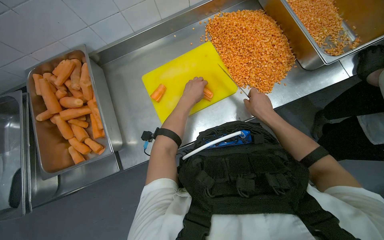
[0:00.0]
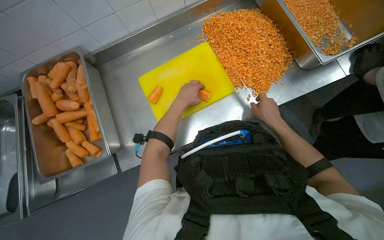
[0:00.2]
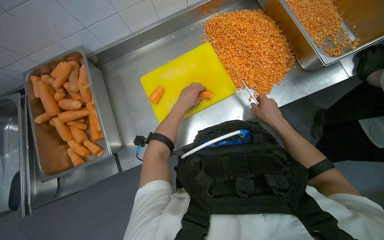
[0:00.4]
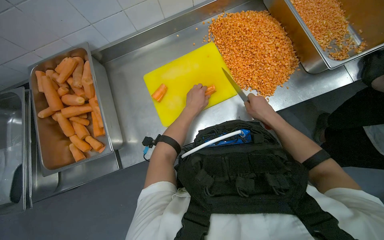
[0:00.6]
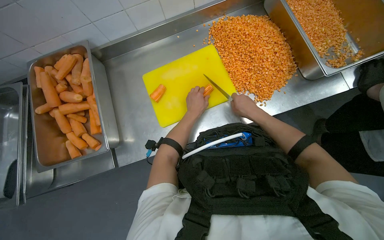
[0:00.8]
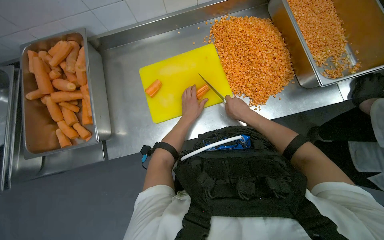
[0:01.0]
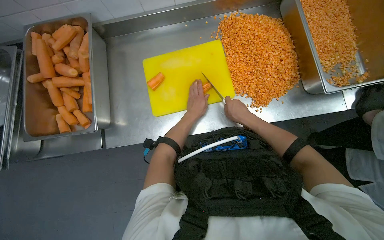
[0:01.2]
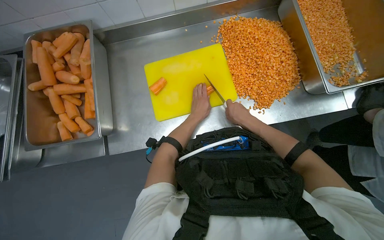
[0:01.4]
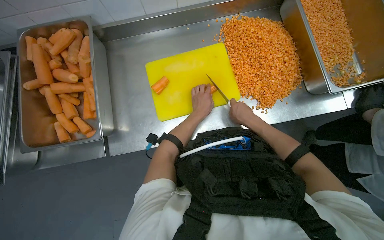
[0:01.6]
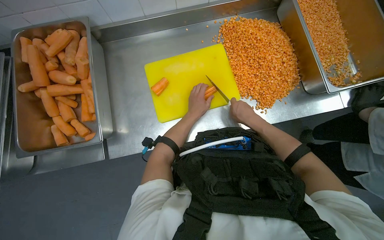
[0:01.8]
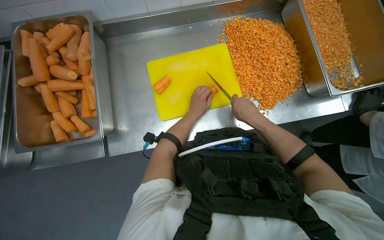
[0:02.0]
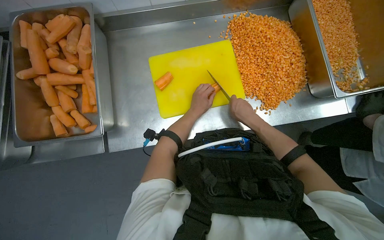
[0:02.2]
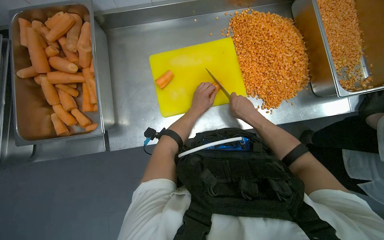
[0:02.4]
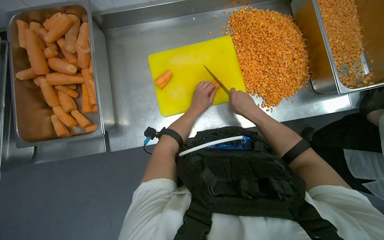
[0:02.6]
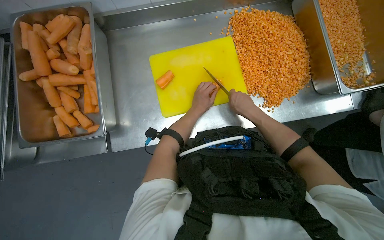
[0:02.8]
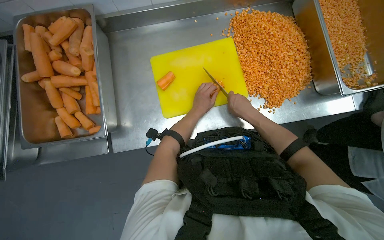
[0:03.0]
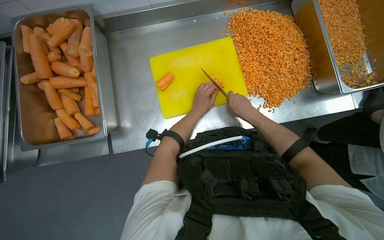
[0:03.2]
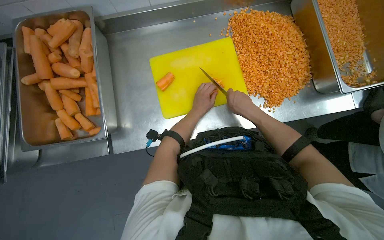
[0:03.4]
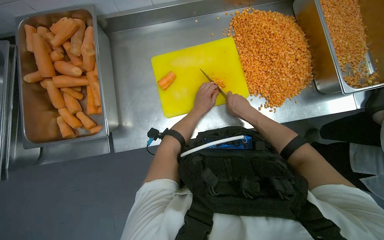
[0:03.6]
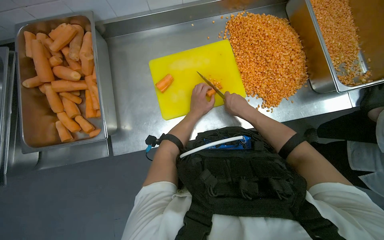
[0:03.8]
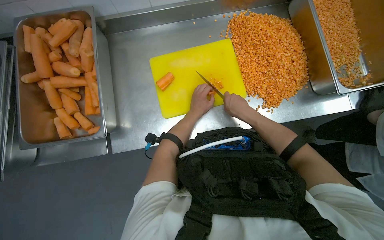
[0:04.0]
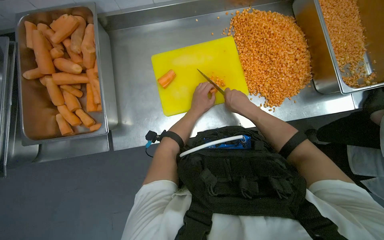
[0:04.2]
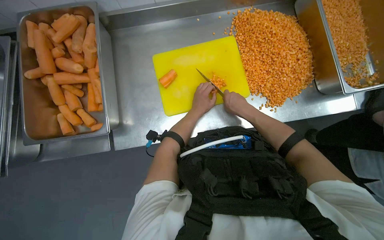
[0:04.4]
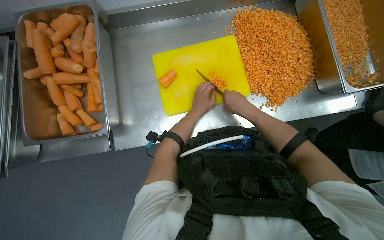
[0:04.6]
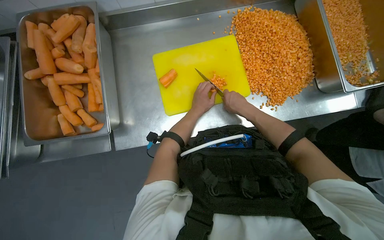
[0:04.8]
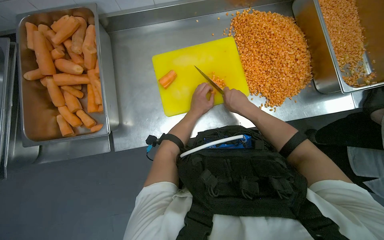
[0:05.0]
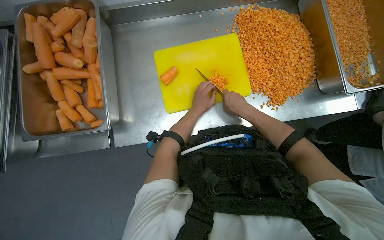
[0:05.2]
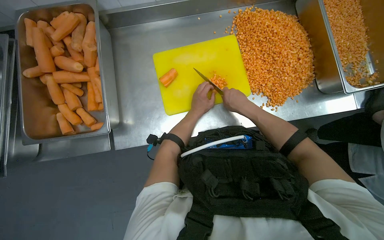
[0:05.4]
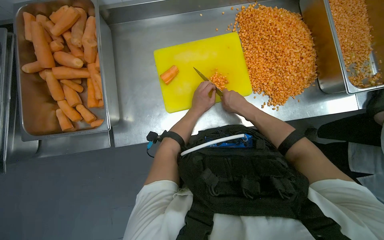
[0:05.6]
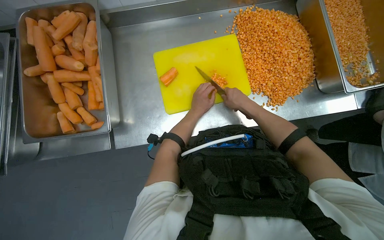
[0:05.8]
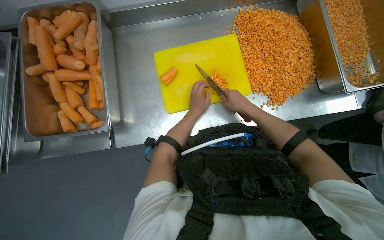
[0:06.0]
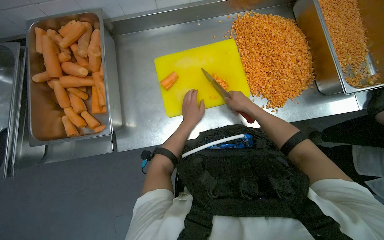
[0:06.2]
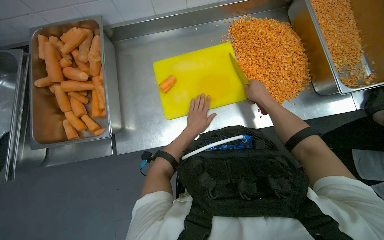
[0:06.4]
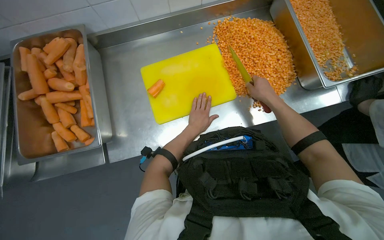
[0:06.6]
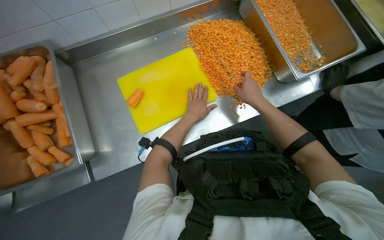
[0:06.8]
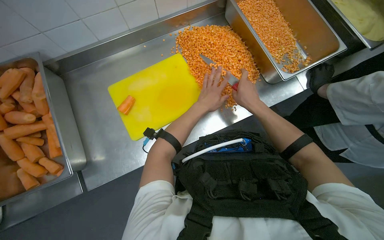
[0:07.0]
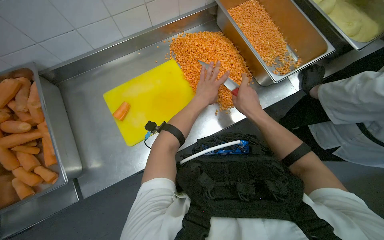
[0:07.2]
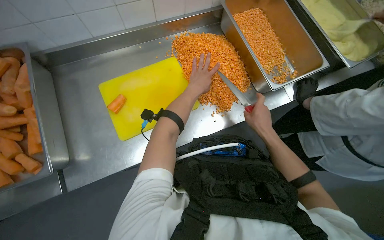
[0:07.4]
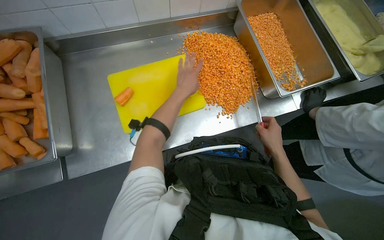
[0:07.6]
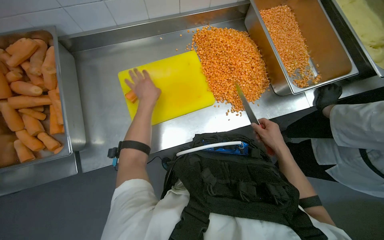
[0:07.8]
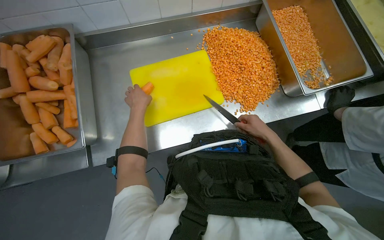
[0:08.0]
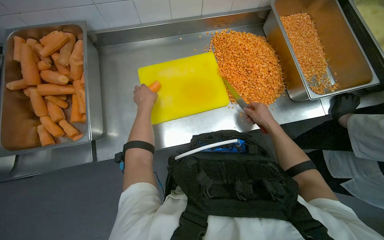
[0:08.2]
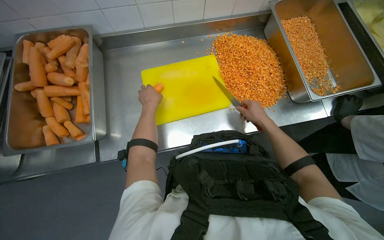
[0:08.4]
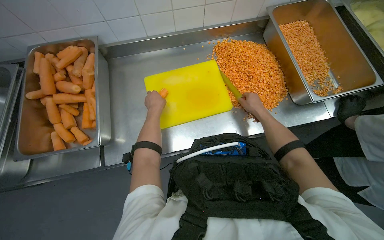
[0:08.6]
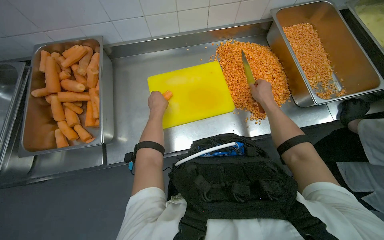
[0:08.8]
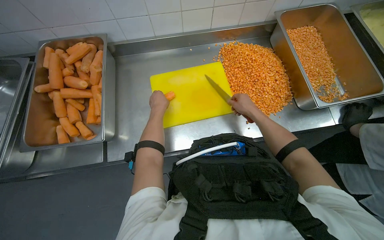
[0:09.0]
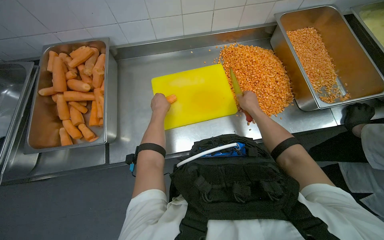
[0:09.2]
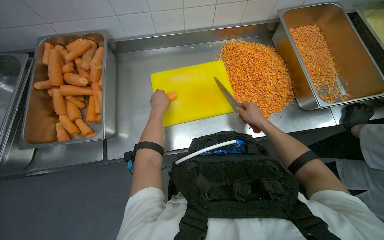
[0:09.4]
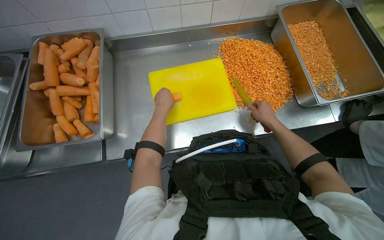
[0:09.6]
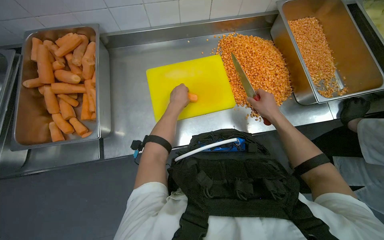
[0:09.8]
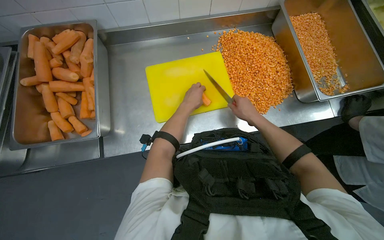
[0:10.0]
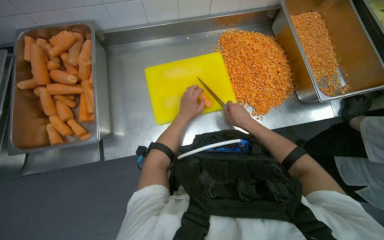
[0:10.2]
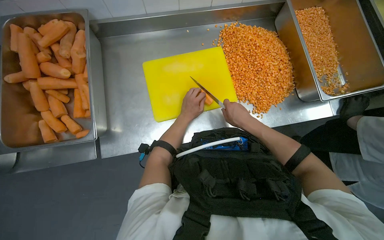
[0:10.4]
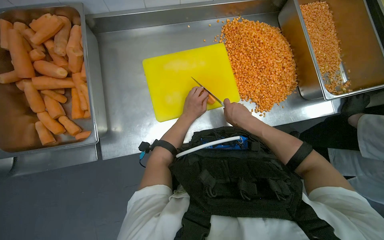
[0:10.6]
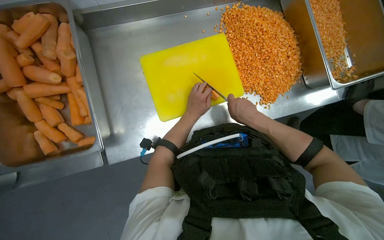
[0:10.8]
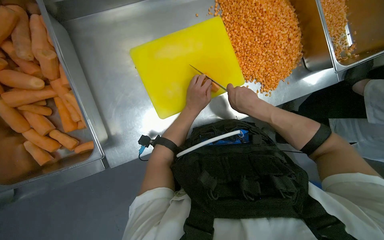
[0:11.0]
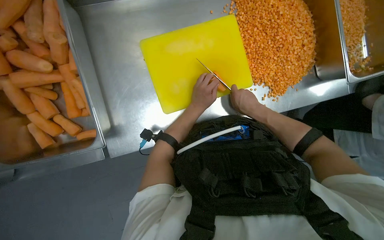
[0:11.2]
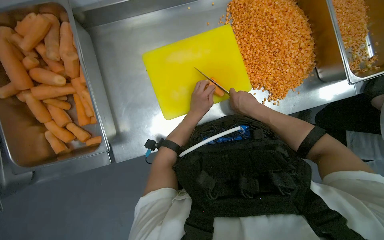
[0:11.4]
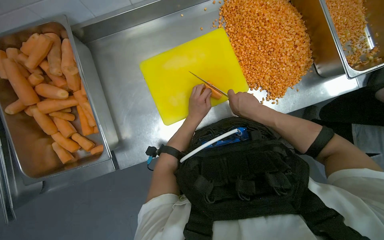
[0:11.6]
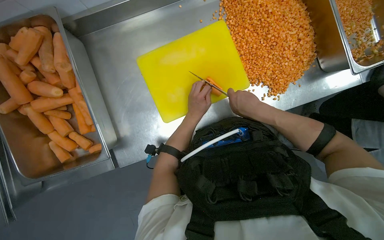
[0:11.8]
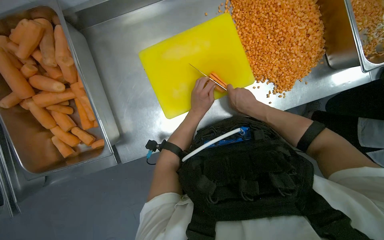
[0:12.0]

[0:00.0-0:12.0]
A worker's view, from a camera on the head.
Job: preparing food.
The whole recording: Dicing carrots on cutting board. The worker dices carrots on a yellow cutting board and pushes them into a metal tray.
0:00.0 to 0:01.6: The left hand travels farther from the camera by approximately 10 cm.
0:01.6 to 0:06.0: The hands make small movements and keep their place.
0:06.0 to 0:07.6: The right hand is displaced to the right by some 30 cm, while the left hand moves up the picture, some 15 cm.
0:07.6 to 0:09.0: The left hand heads to the left, covering approximately 25 cm, while the right hand goes approximately 25 cm up the picture and to the left.
0:09.0 to 0:10.4: The left hand shifts approximately 10 cm to the right.
0:10.4 to 0:12.0: The view tips downward by some 15 degrees.

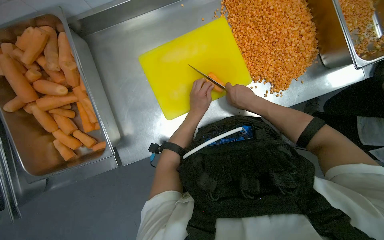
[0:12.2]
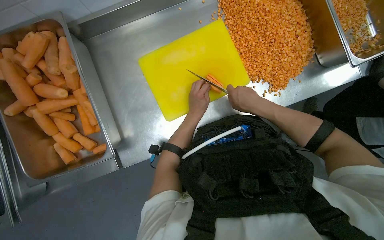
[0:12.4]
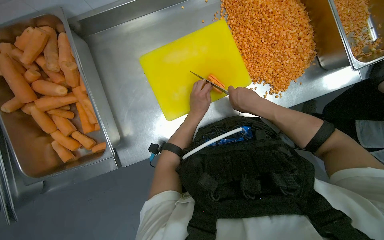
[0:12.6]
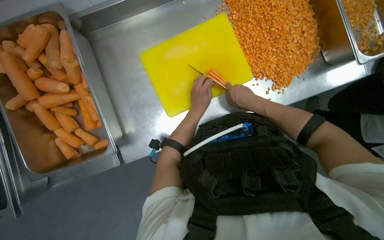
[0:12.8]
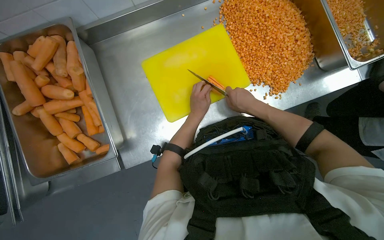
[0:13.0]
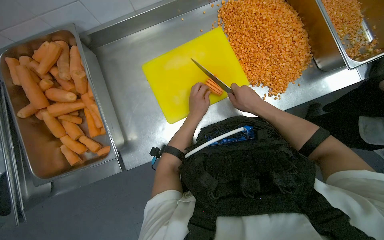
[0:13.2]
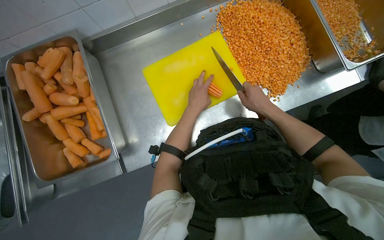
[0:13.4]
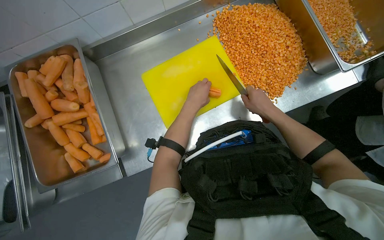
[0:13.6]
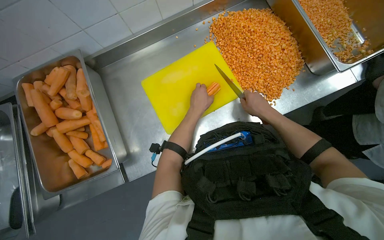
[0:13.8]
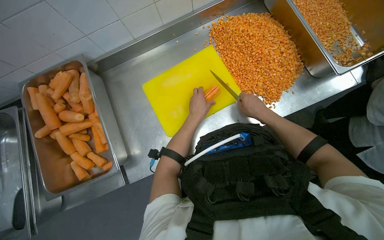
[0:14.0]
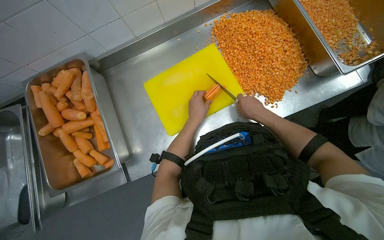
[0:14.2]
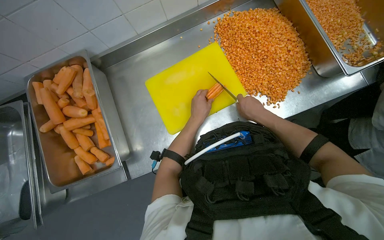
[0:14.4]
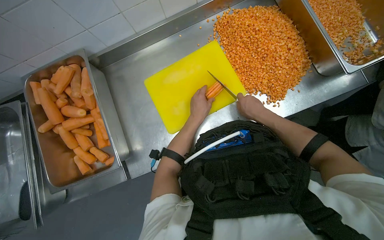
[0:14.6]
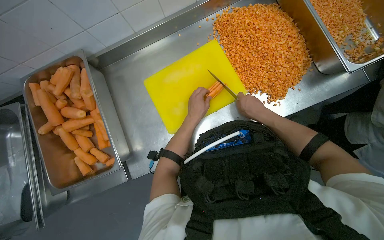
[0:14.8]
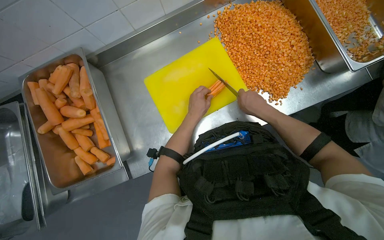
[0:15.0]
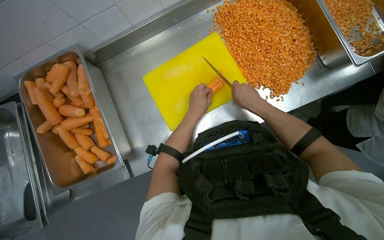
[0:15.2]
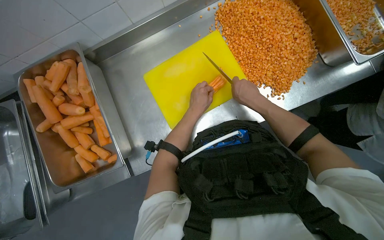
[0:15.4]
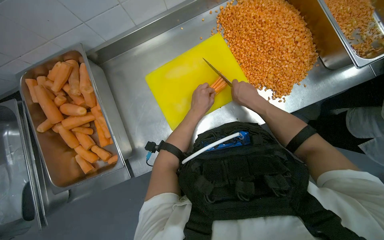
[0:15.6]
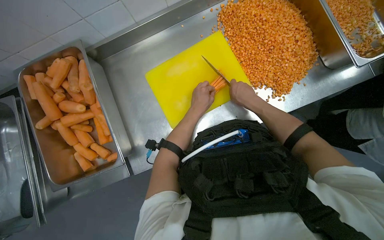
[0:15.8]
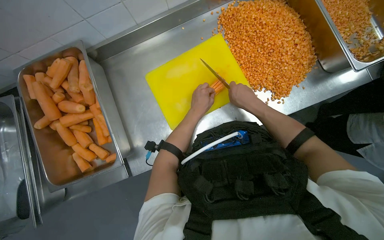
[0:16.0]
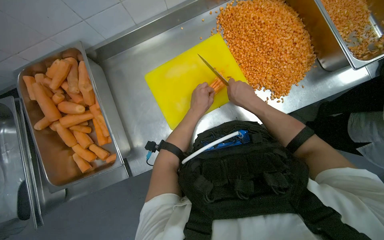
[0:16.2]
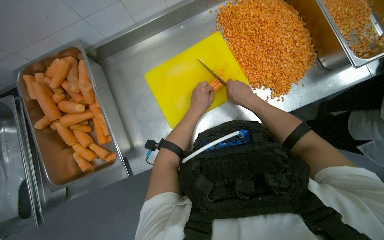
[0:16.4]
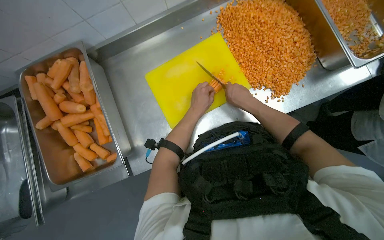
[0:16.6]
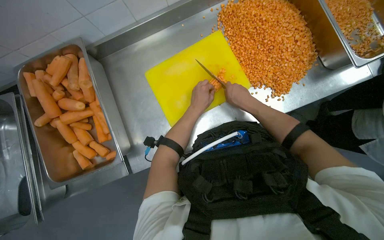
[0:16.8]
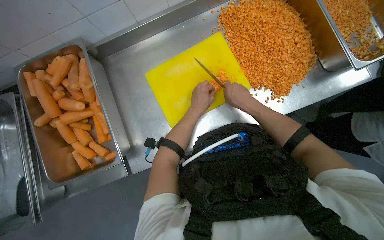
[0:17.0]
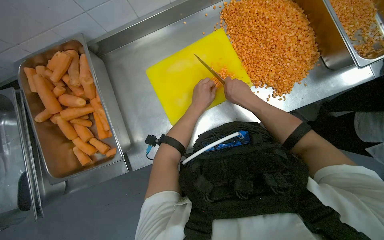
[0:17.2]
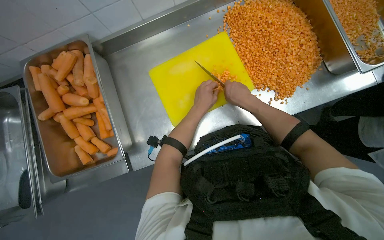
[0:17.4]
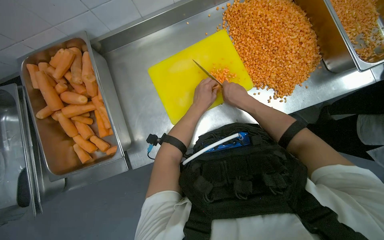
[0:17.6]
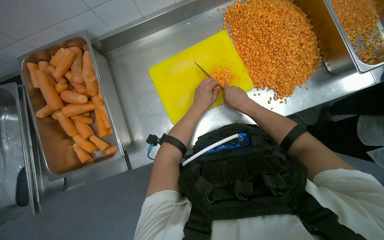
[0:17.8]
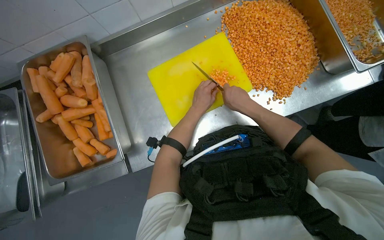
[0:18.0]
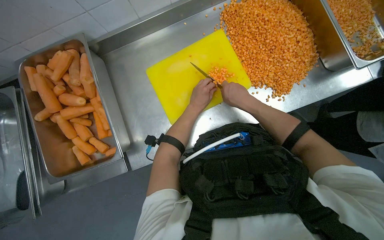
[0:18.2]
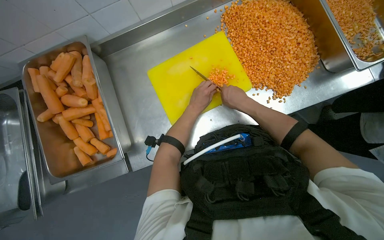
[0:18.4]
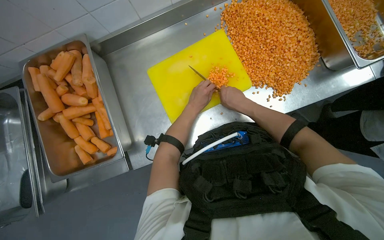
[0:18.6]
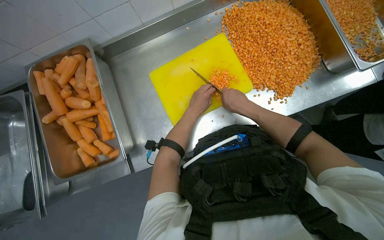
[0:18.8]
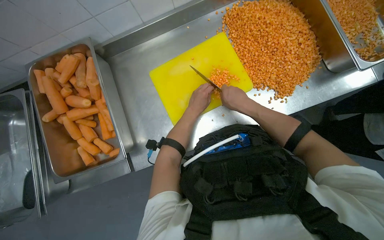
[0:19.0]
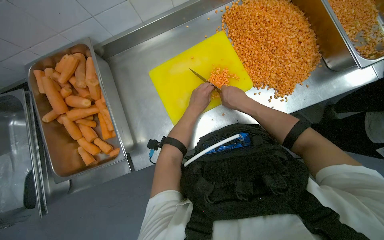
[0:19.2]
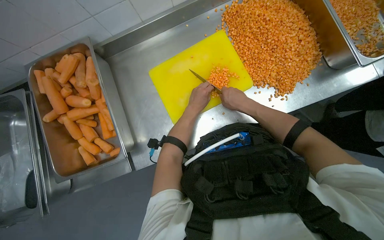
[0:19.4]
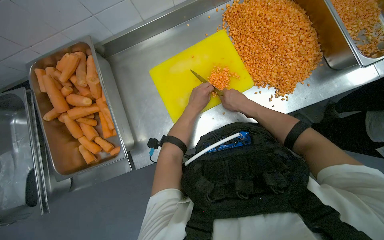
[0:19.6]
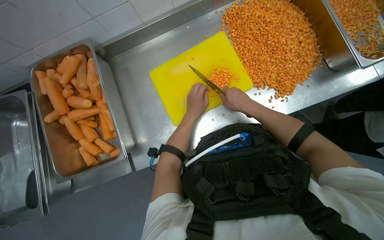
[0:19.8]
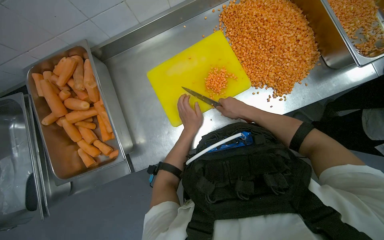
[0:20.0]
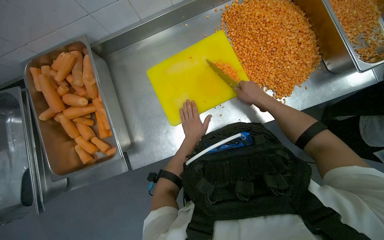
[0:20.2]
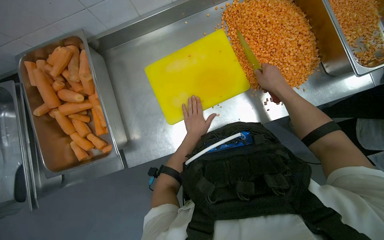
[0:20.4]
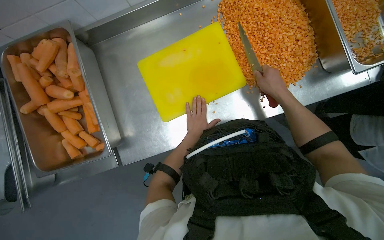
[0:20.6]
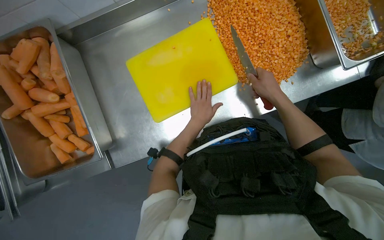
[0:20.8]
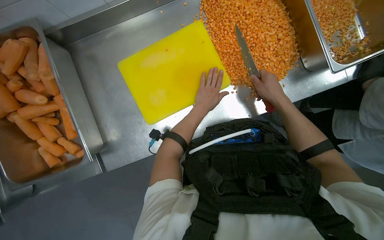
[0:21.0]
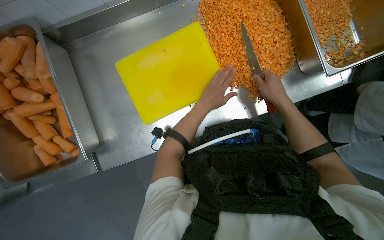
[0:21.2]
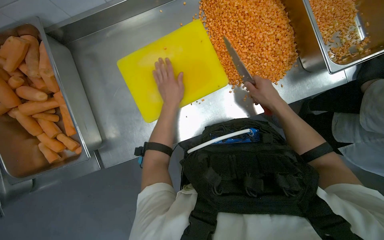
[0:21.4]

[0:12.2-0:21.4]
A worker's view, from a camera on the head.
Job: preparing food.
The whole recording: Dicing carrots on cutting board. The worker dices carrots on a yellow cutting board and pushes them into a metal tray.
0:12.2 to 0:19.8: The hands are busy where they are.
0:19.8 to 0:21.4: The right hand travels to the right by some 20 cm.
